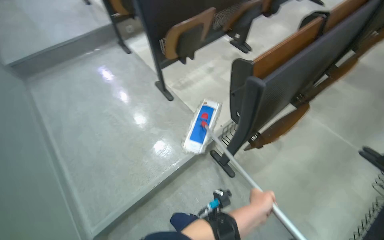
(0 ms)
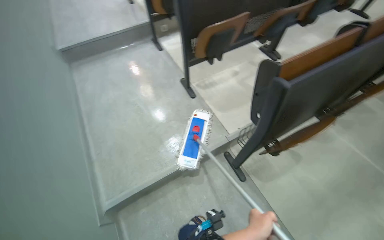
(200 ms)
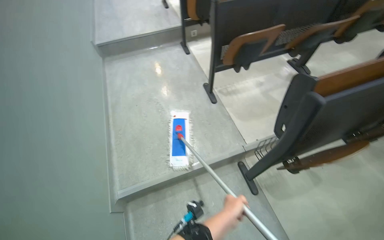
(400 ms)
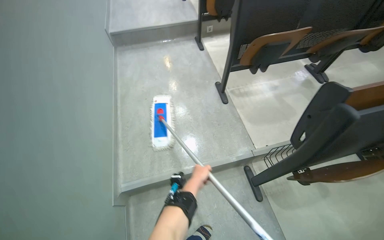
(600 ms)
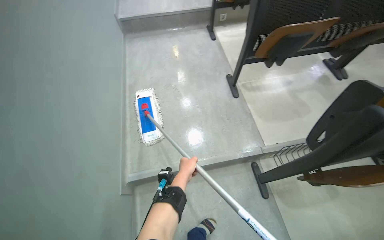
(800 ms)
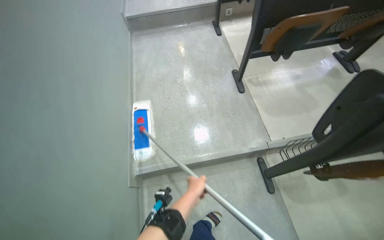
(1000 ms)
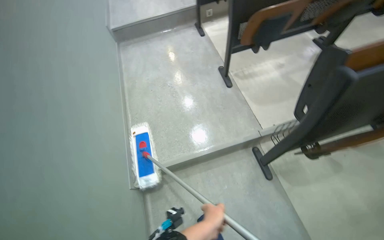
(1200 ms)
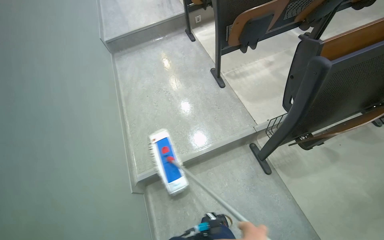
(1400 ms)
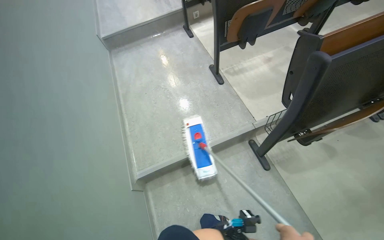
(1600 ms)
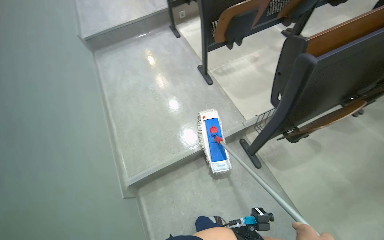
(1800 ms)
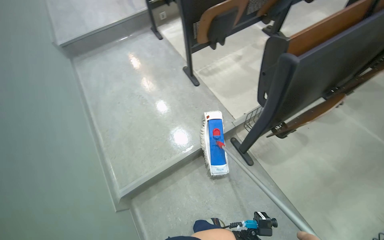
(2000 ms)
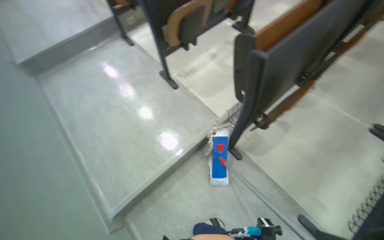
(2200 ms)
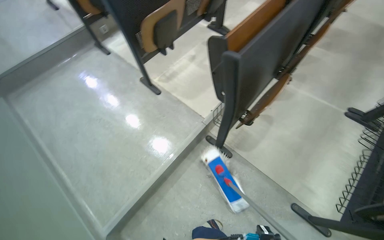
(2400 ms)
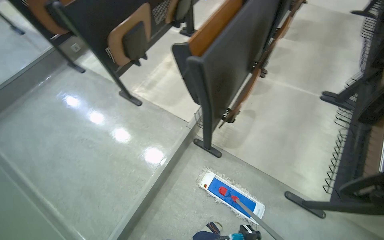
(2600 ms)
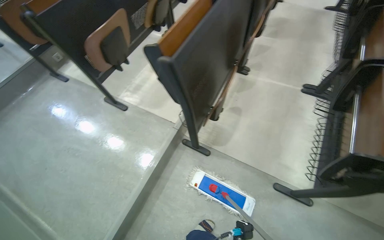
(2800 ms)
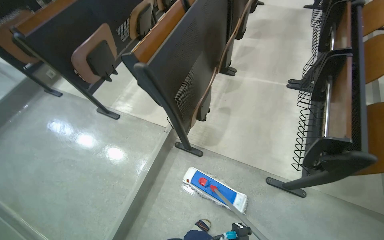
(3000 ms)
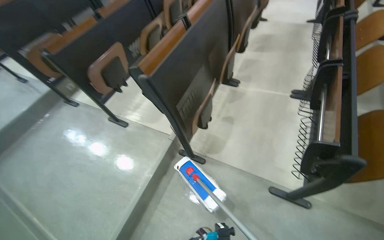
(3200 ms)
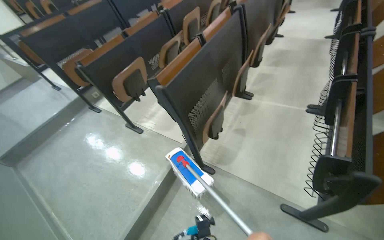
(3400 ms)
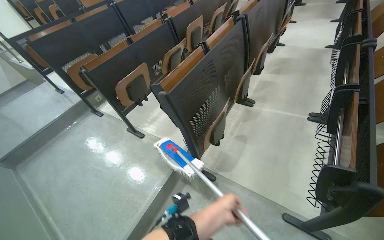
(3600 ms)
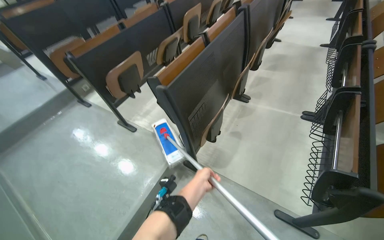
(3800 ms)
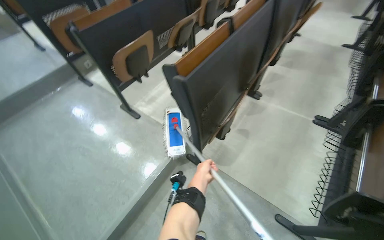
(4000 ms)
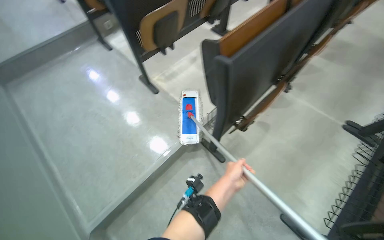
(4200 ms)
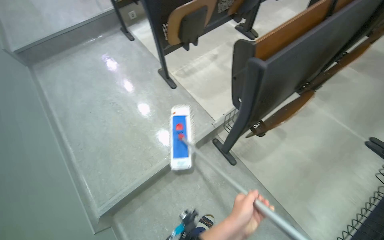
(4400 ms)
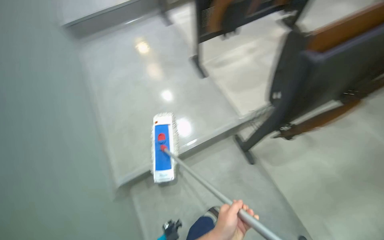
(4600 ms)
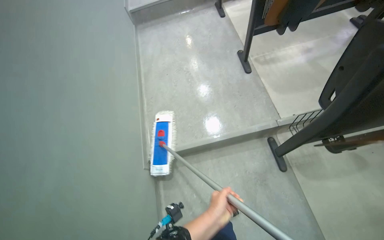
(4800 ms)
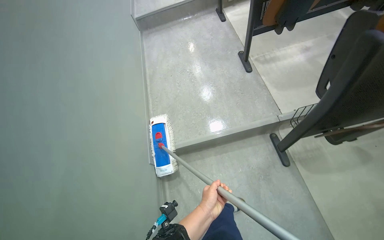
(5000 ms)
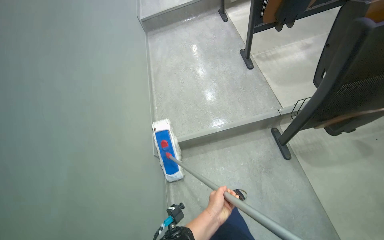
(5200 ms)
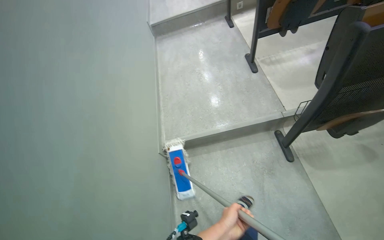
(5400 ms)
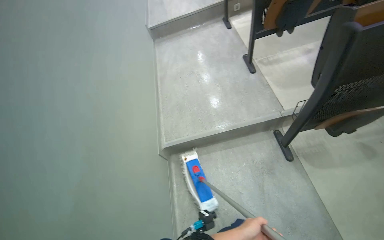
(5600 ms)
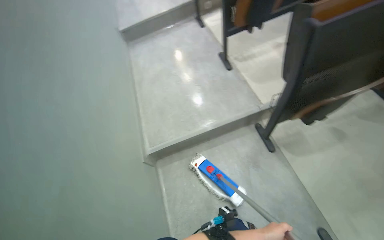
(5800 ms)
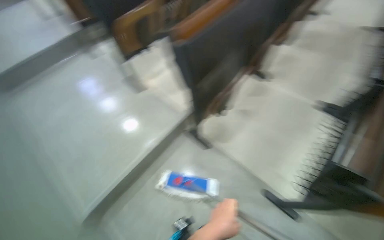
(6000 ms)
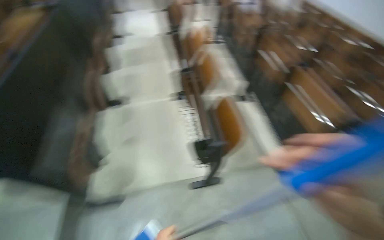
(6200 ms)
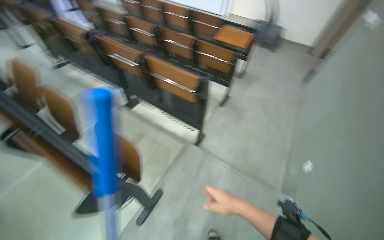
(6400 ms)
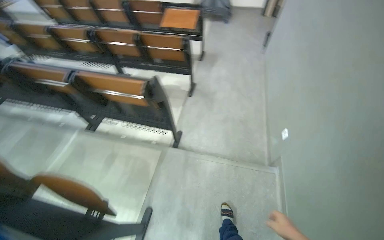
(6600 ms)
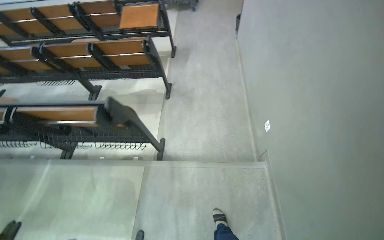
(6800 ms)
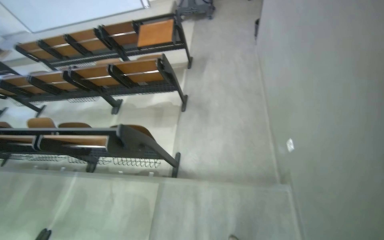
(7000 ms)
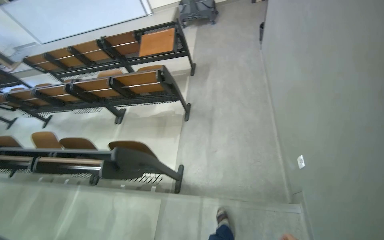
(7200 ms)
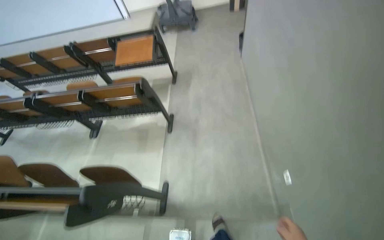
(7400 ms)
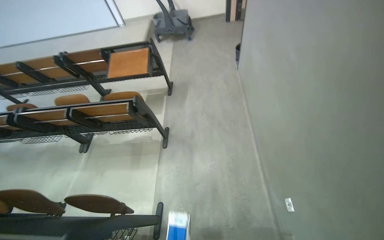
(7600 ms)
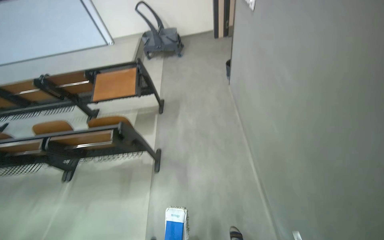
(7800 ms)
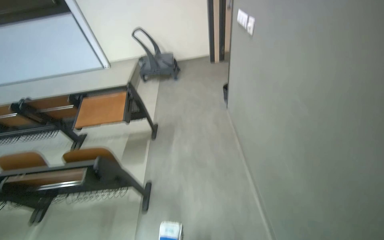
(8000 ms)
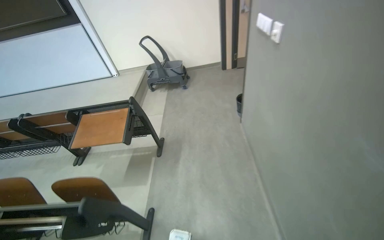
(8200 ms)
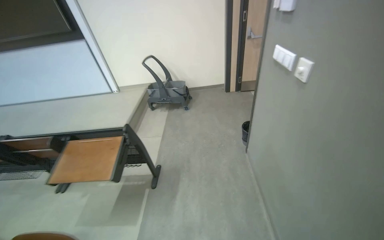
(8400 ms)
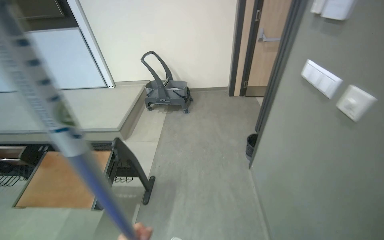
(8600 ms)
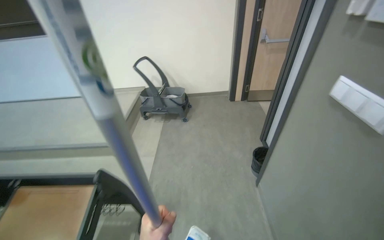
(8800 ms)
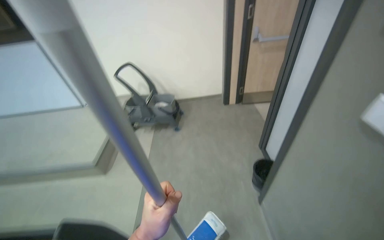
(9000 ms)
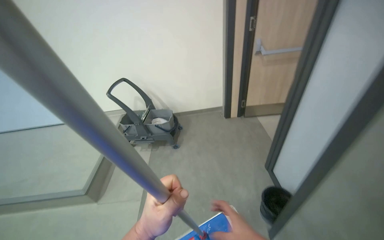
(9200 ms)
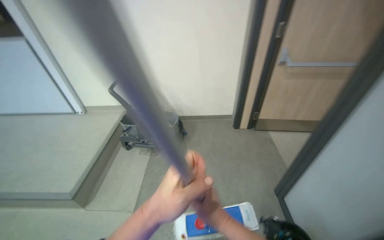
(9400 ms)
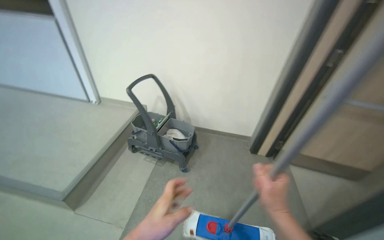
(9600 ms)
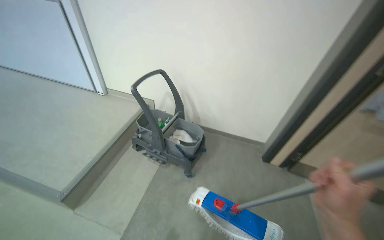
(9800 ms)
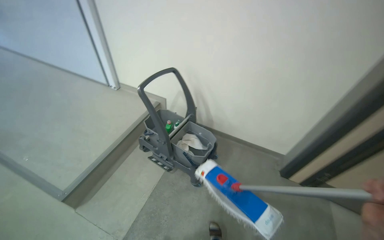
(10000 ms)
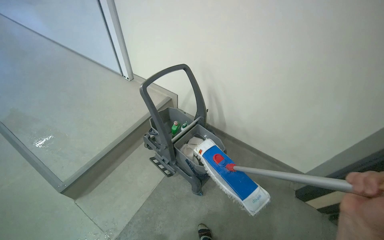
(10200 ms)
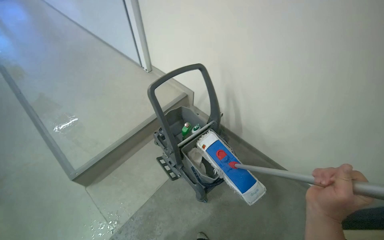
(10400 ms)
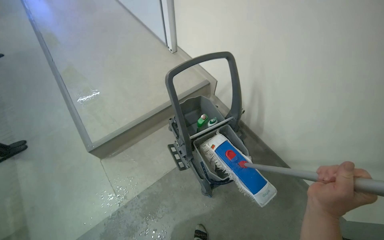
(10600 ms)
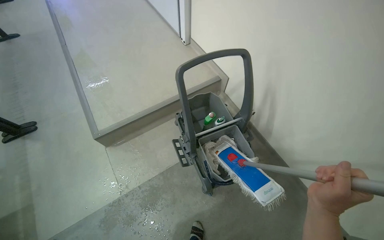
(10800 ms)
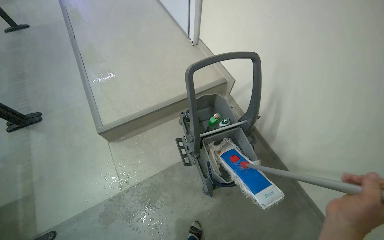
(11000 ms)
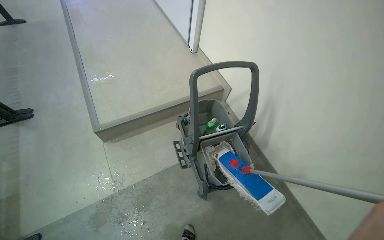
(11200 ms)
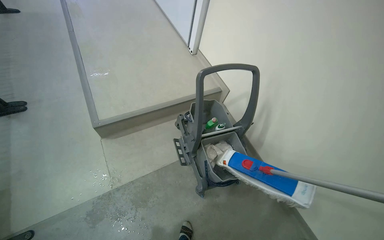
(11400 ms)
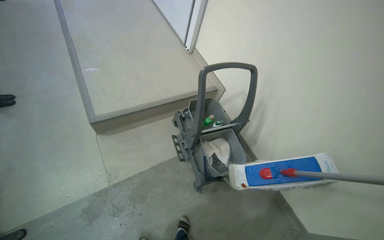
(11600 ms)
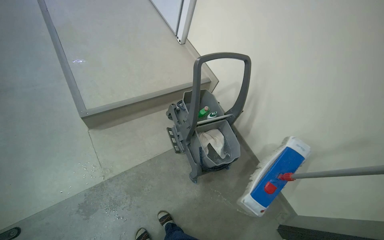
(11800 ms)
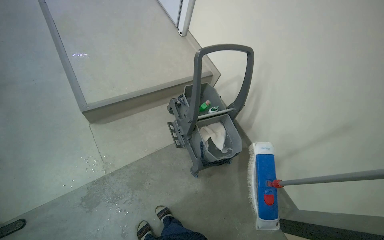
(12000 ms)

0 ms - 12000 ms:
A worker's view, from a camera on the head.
Job: mopping floor.
The whole recording: Mopping lecture hall floor. The worker mops the floor in the lecture hall, moving the mop between rows of seats.
1600 ms - 3000 ms: The head turns to the right by about 45 degrees.
3000 ms - 4400 ms: The wearer's head swings roughly 30 degrees to the left.
6000 ms - 7600 ms: The wearer moves about 1.5 m. The head turns to the right by some 105 degrees.
7600 ms - 9000 ms: The camera travels approximately 1.5 m. The camera pitches upward, by about 15 degrees.
9000 ms - 10400 ms: The camera travels about 1.5 m. The wearer's head swings some 45 degrees to the left.

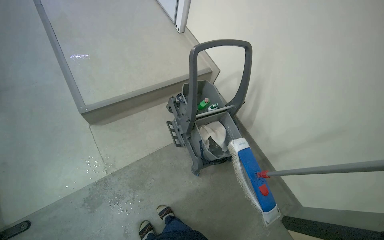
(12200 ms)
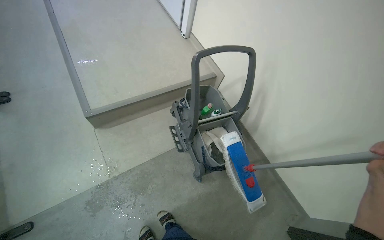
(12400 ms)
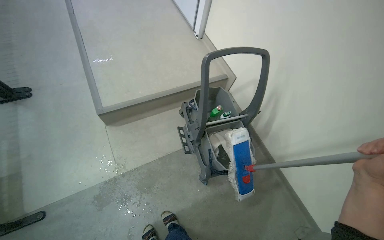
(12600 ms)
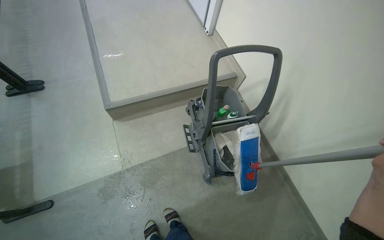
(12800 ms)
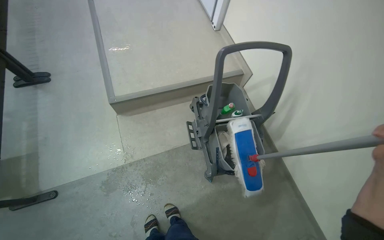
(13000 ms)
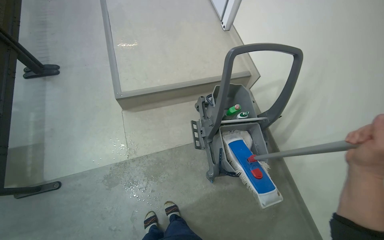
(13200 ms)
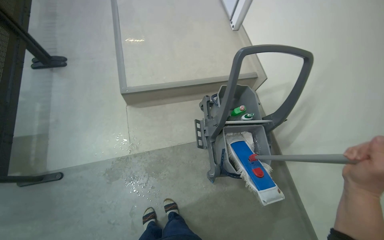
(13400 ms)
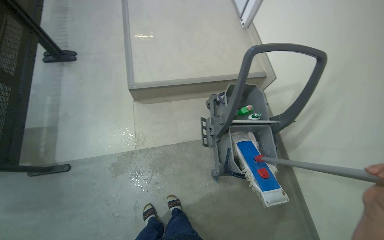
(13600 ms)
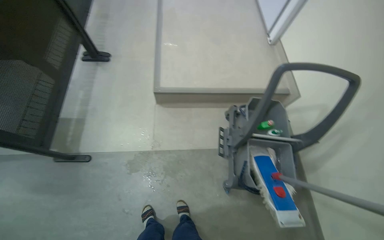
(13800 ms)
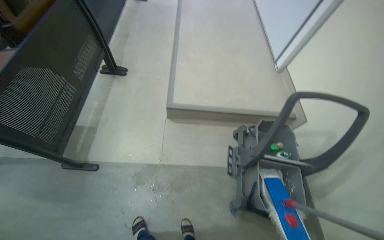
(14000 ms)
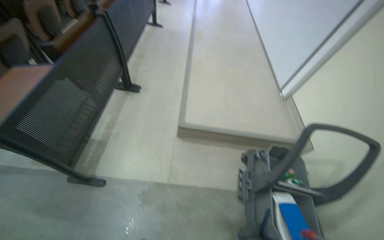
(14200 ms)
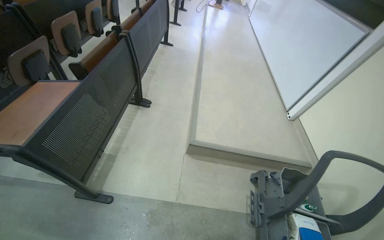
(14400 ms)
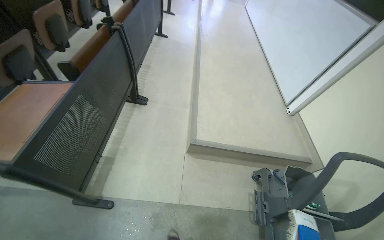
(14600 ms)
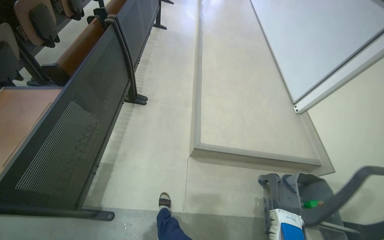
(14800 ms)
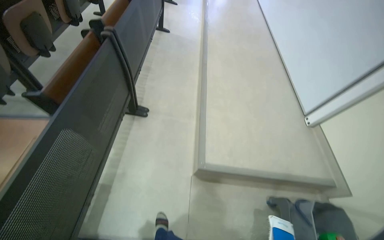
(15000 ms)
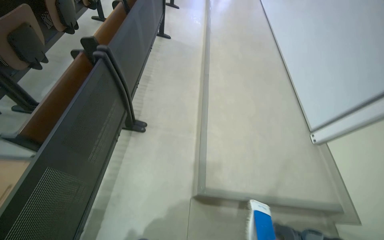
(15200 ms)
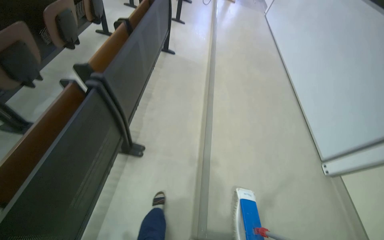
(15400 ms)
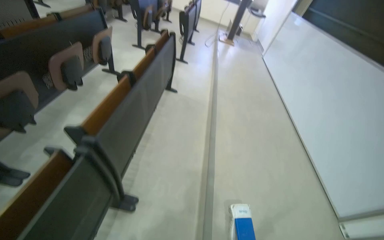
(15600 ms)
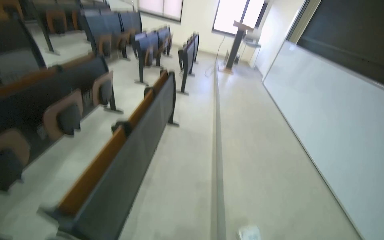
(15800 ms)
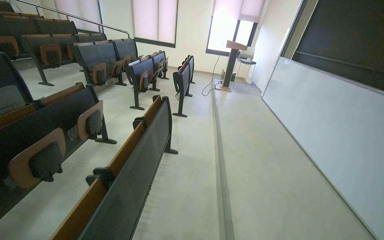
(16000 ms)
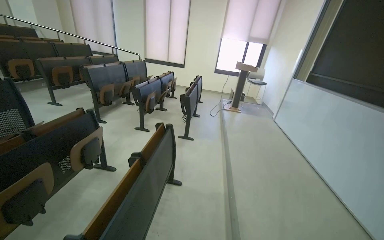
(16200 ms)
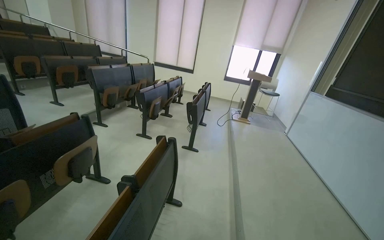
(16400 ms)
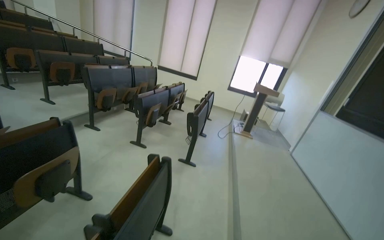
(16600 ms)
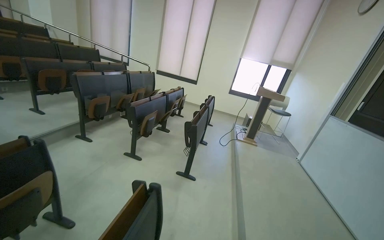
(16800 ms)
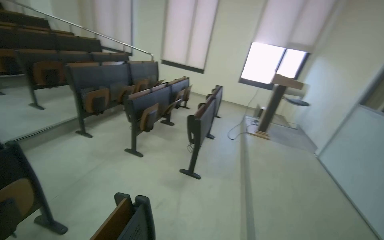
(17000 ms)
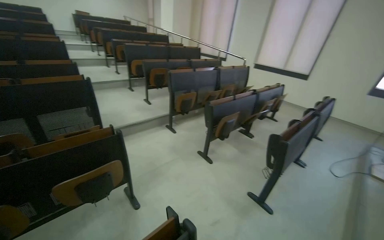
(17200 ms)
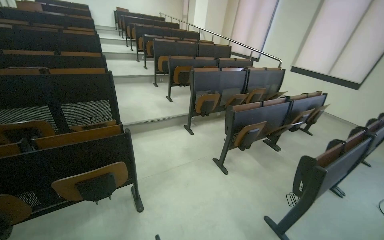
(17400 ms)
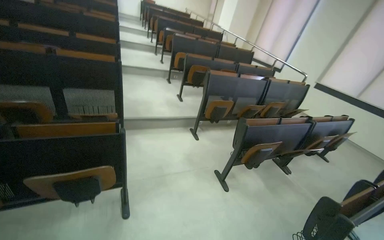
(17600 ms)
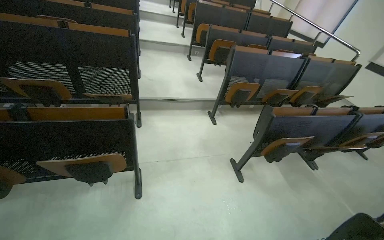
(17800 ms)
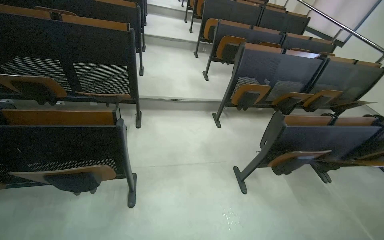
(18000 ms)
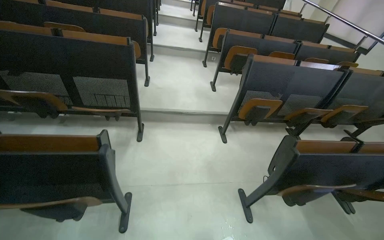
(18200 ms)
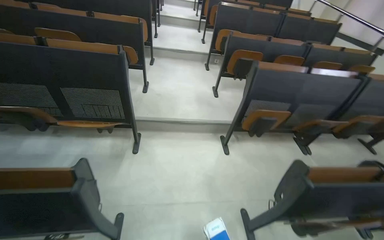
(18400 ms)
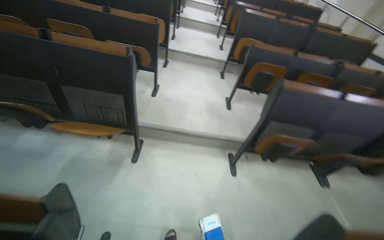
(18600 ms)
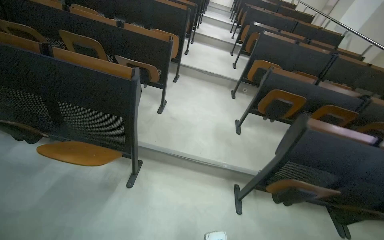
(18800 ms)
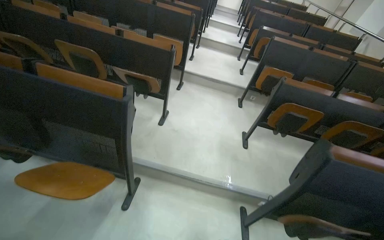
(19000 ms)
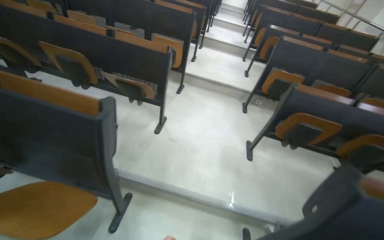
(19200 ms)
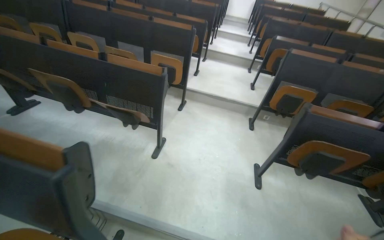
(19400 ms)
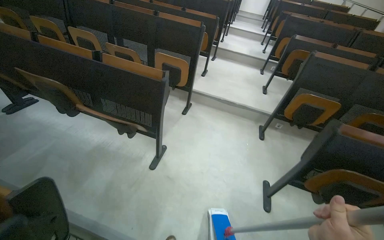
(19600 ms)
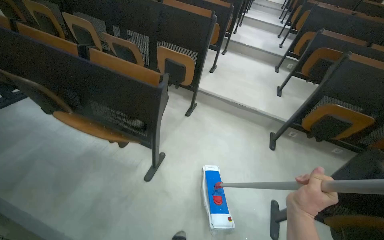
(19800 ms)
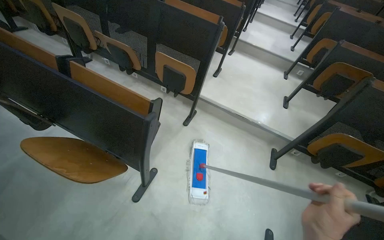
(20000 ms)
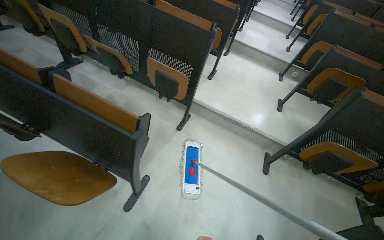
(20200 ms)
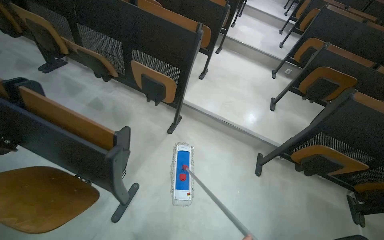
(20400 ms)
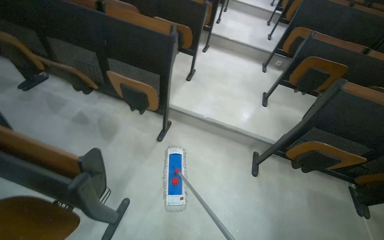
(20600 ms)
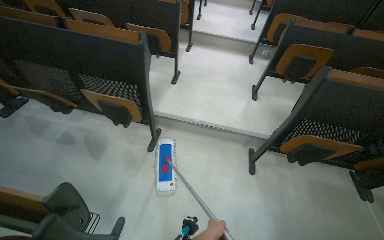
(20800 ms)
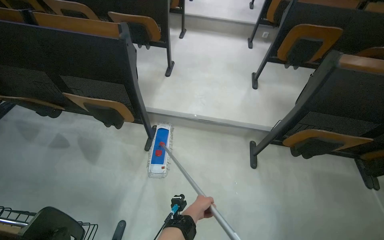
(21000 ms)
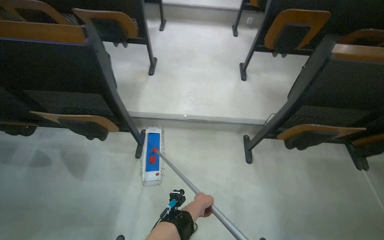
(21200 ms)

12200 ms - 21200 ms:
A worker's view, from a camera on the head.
Job: mopping floor.
The whole recording: Mopping lecture hall floor. The worker mops the floor in the lecture hall, moving the mop between rows of seats.
12200 ms - 13800 ms: The head rotates some 30 degrees to the left.
13800 ms - 15200 ms: The wearer moves roughly 80 cm.
15200 ms - 16600 ms: The camera travels about 1.5 m. The wearer looks roughly 35 degrees further upward.
16600 ms - 18200 ms: The head travels some 1.5 m. The wearer looks roughly 60 degrees further to the left.
18200 ms - 19800 ms: The head travels roughly 1.5 m. The wearer looks about 25 degrees further to the left.
19800 ms - 21200 ms: The camera travels roughly 90 cm. The camera pitches downward, by roughly 15 degrees.
